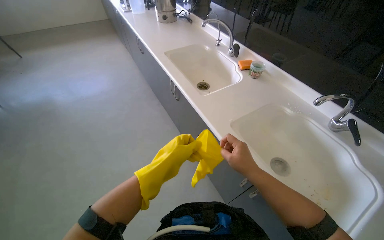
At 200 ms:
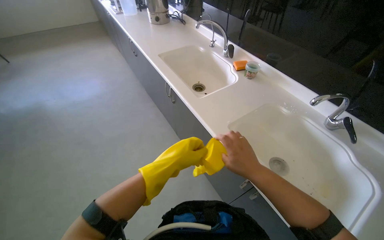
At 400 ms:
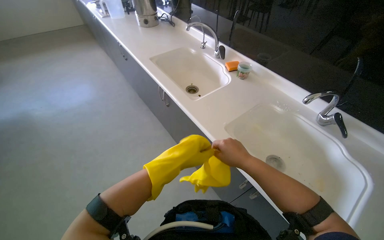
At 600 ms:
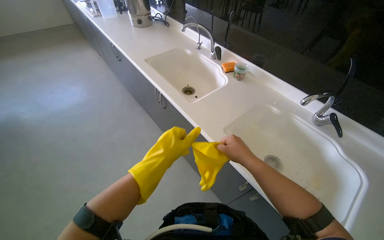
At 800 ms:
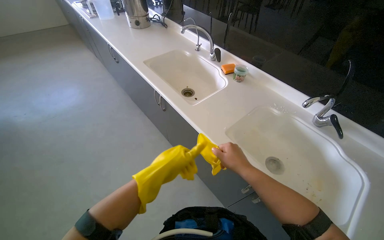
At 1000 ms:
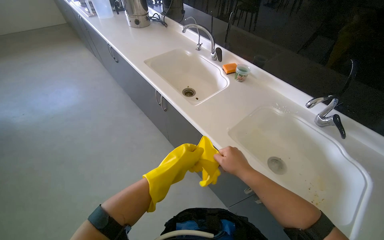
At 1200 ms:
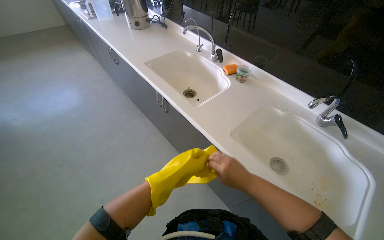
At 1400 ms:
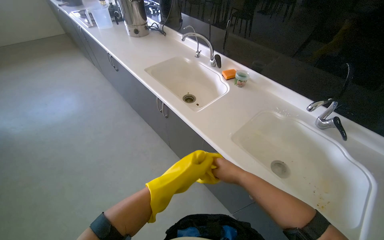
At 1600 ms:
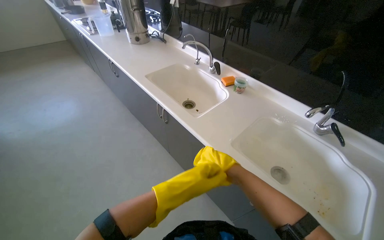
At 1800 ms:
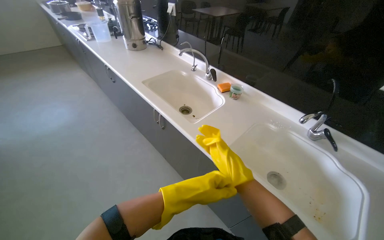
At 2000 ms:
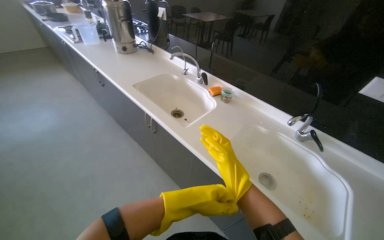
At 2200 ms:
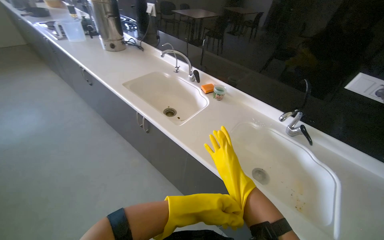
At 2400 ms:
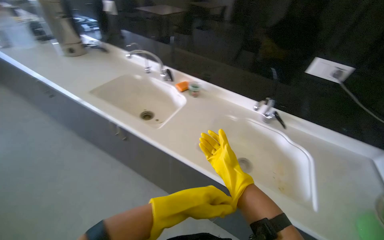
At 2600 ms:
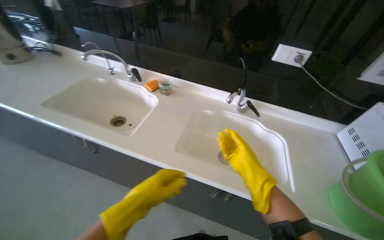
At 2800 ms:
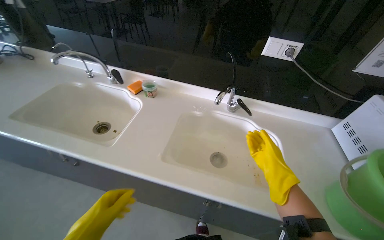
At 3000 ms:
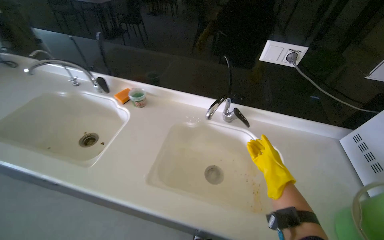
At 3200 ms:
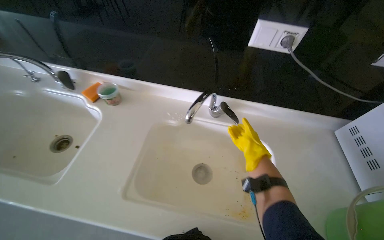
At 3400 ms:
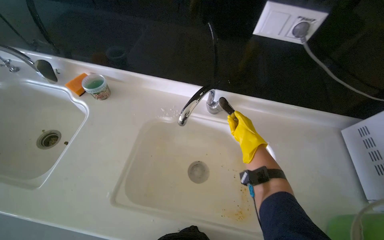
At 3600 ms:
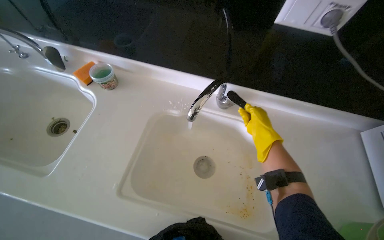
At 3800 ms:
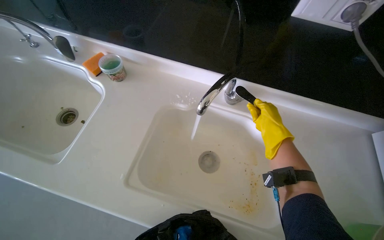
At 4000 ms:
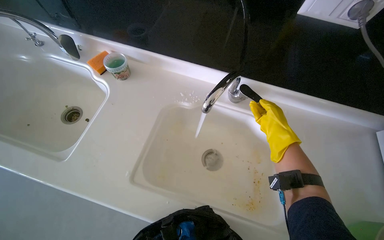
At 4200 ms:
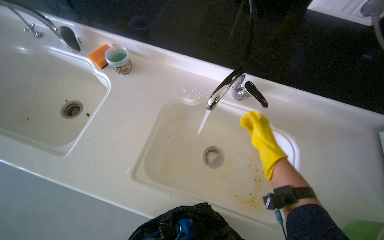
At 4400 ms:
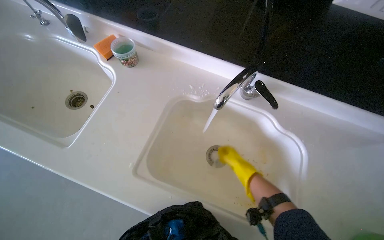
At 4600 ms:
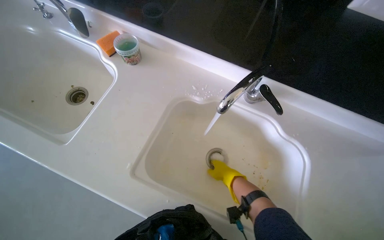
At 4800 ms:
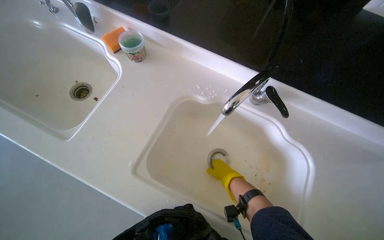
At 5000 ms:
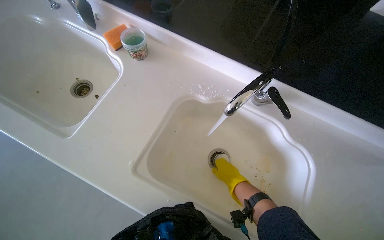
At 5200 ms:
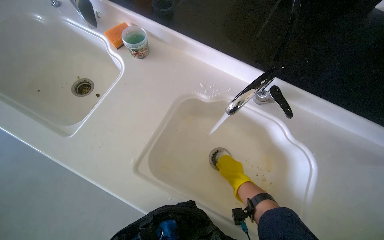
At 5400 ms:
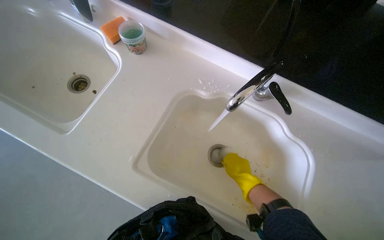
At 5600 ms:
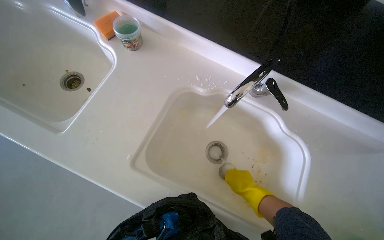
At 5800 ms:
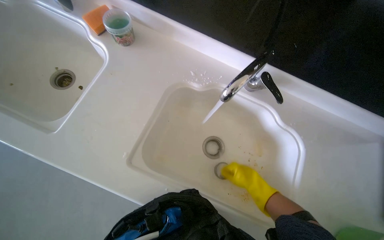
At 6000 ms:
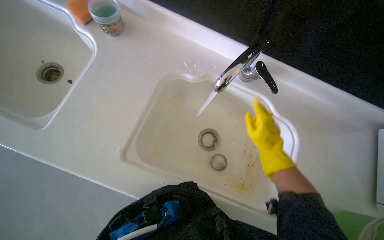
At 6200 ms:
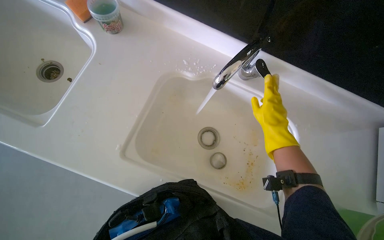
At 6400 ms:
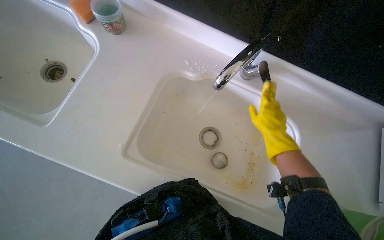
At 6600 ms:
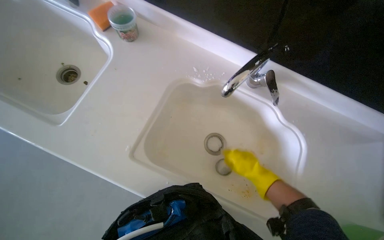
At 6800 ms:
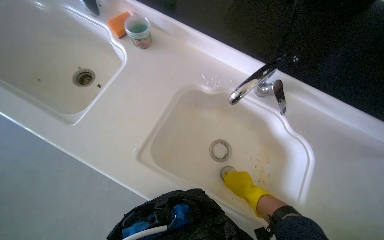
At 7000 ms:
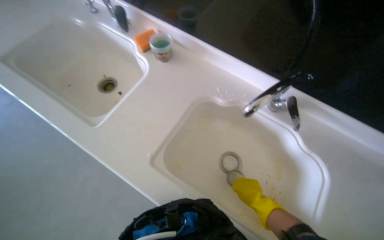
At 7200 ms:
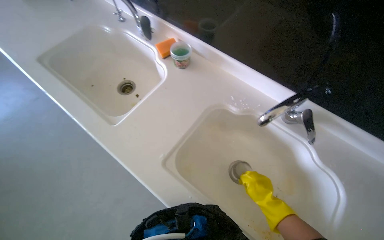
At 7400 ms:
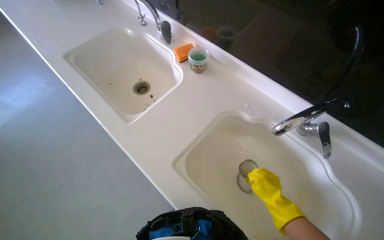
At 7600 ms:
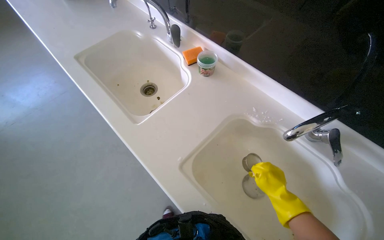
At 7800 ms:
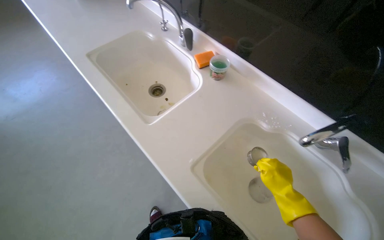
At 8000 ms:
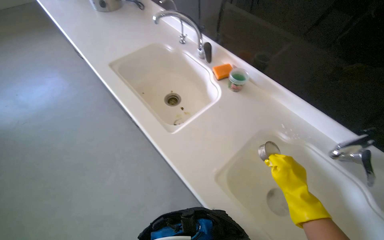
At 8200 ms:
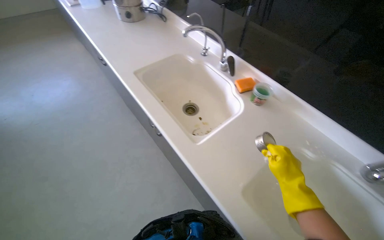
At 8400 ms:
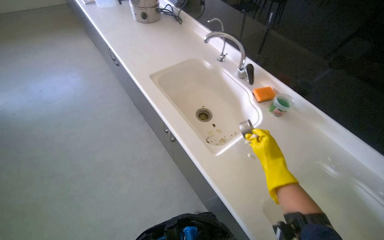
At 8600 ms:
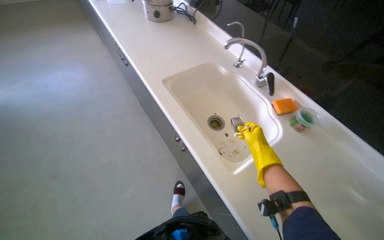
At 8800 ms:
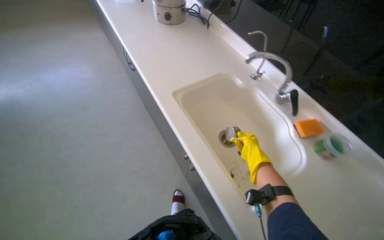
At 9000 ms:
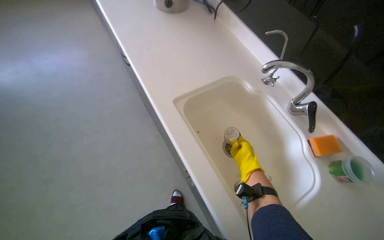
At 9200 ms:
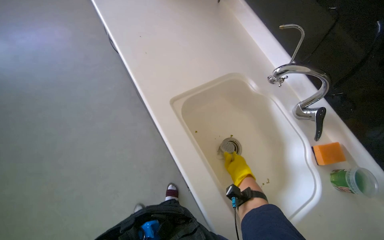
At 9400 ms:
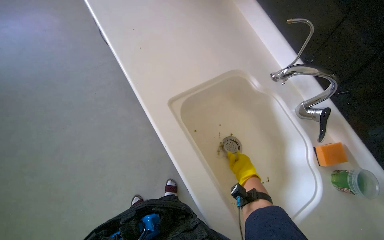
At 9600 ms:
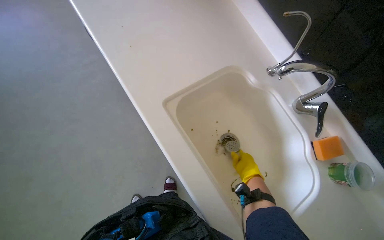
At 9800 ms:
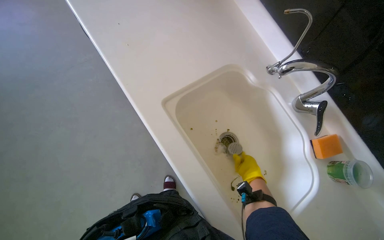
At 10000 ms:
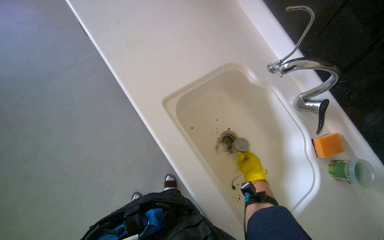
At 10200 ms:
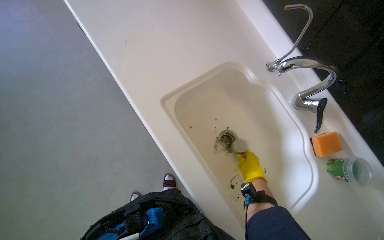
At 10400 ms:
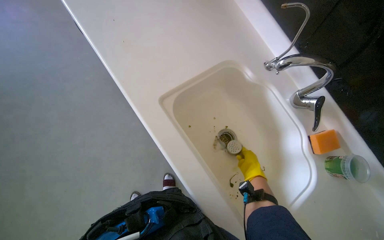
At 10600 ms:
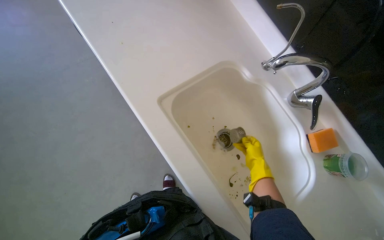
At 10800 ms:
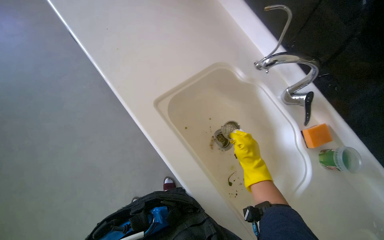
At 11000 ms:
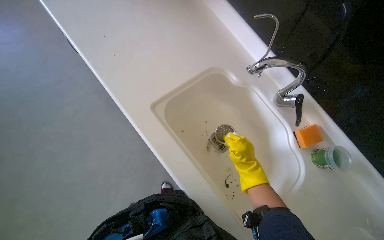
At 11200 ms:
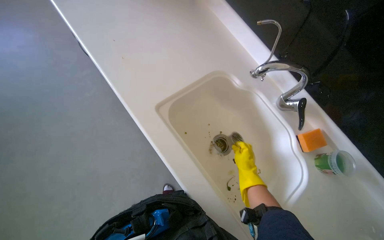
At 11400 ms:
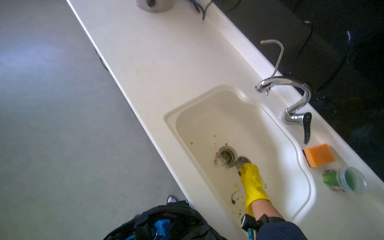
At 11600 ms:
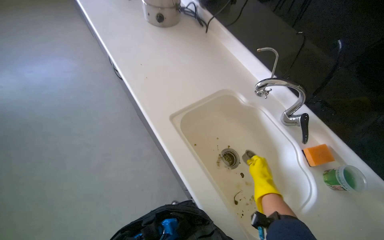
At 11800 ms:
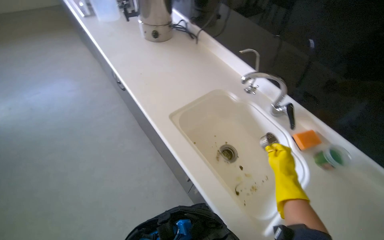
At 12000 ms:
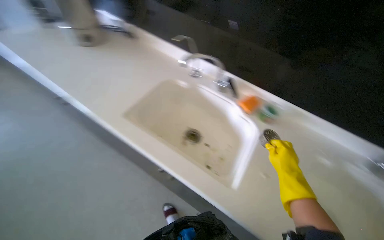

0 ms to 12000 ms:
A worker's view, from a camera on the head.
Job: cleaning kitchen.
The whole recording: Cleaning kitchen sinks. The worker puts on gloves, removes sink strainers, applies cleaner, and scrubs the kitchen sinks.
0 ms to 1600 ms: Both hands move farther from the camera, approximately 10 cm.
1600 ms to 3000 ms: The wearer's head swings some 30 degrees to the right. The right hand shifts about 40 cm to the right.
3000 ms to 4400 ms: The view tilts some 20 degrees downward. The right hand shifts about 10 cm to the left, and travels up the picture and back again, approximately 15 cm each way.
4400 ms to 6000 ms: The right hand goes approximately 10 cm to the right.
6000 ms to 7600 ms: The wearer's head swings approximately 25 degrees to the left. The wearer looks about 15 degrees further upward.
7600 ms to 9000 ms: The wearer moves roughly 60 cm.
9000 ms to 10400 ms: The camera pitches downward, by approximately 10 degrees.
10400 ms to 12000 ms: The wearer's head swings about 25 degrees to the right. The right hand shifts roughly 15 cm to the right.

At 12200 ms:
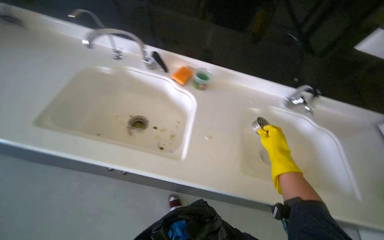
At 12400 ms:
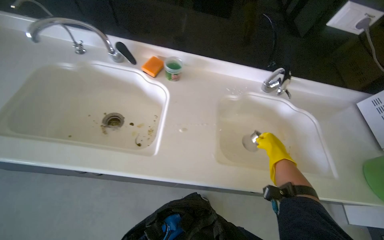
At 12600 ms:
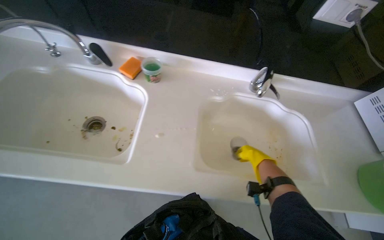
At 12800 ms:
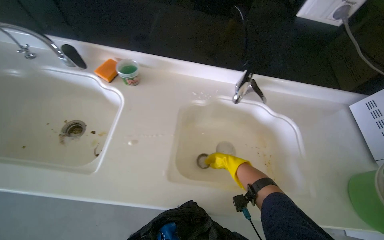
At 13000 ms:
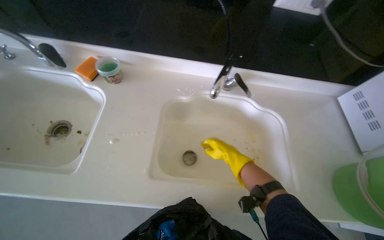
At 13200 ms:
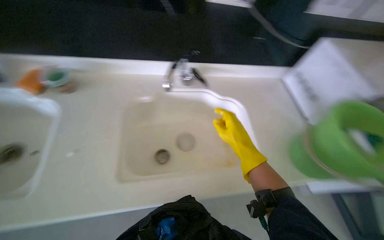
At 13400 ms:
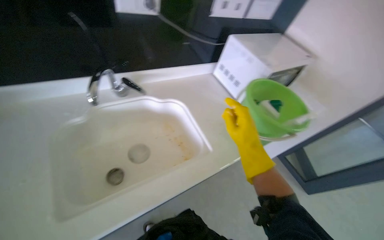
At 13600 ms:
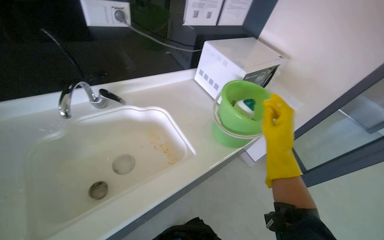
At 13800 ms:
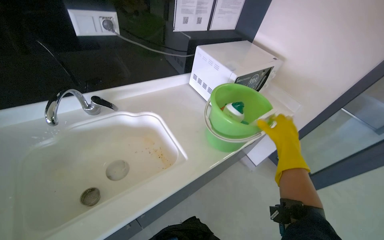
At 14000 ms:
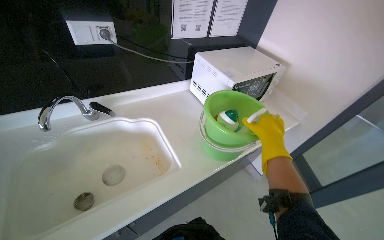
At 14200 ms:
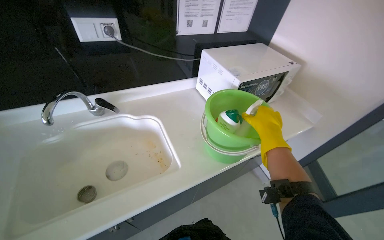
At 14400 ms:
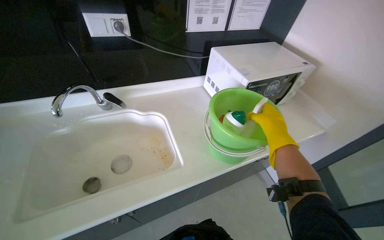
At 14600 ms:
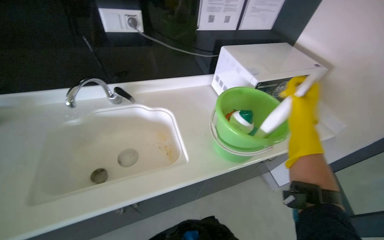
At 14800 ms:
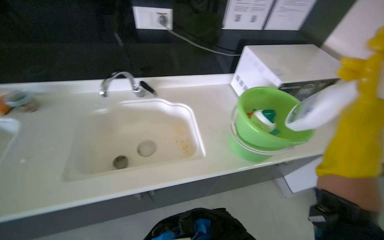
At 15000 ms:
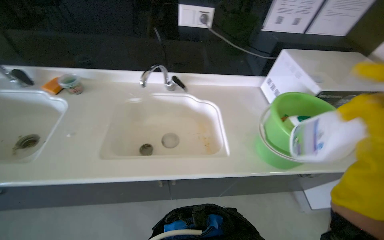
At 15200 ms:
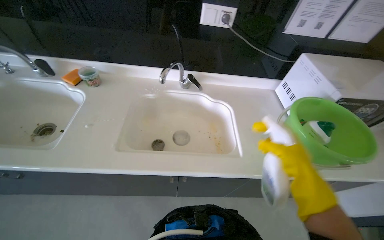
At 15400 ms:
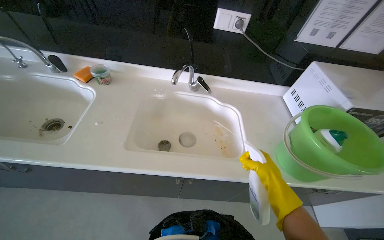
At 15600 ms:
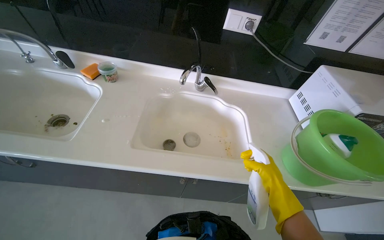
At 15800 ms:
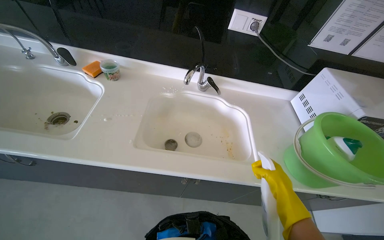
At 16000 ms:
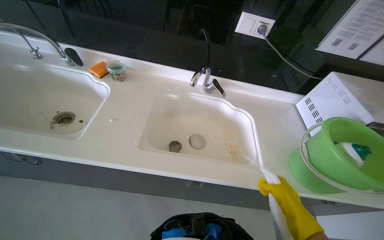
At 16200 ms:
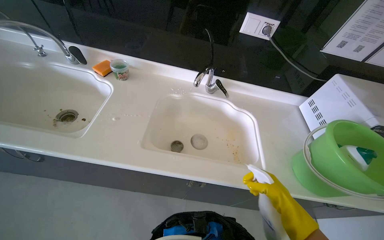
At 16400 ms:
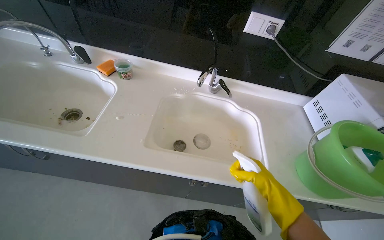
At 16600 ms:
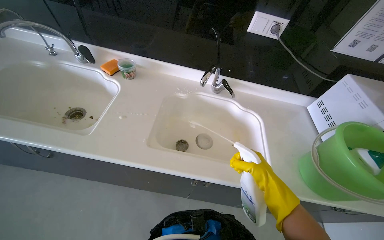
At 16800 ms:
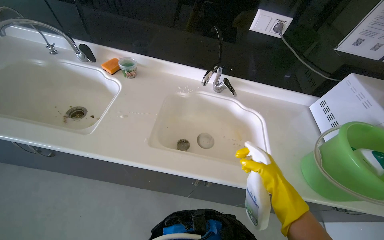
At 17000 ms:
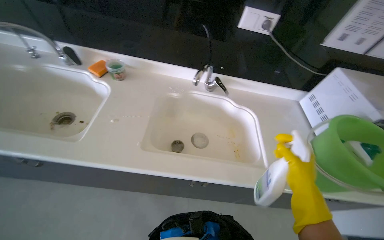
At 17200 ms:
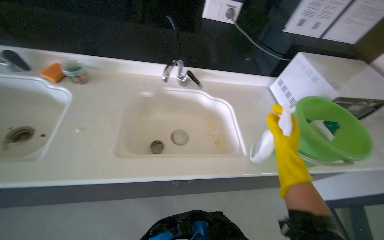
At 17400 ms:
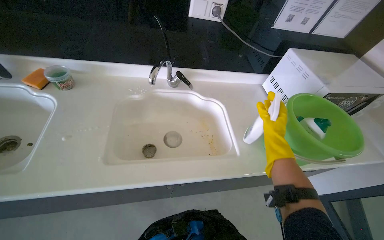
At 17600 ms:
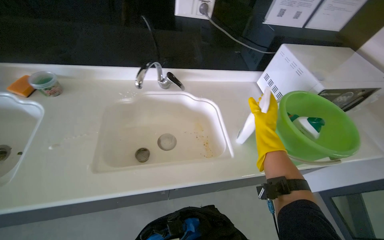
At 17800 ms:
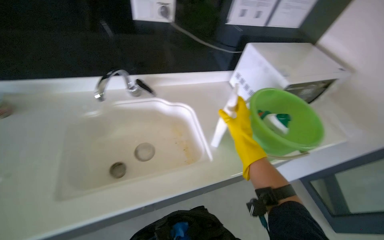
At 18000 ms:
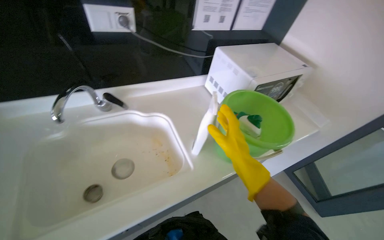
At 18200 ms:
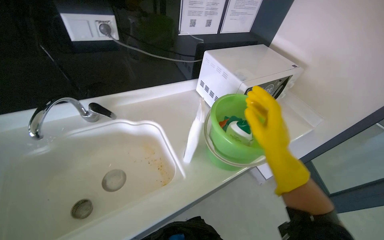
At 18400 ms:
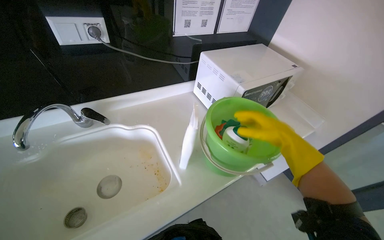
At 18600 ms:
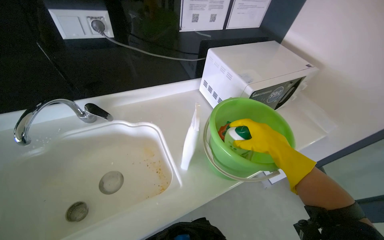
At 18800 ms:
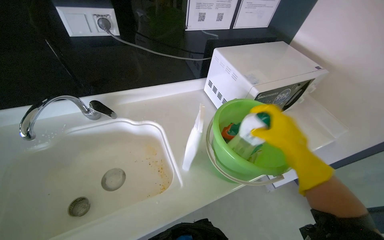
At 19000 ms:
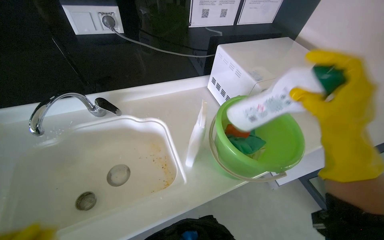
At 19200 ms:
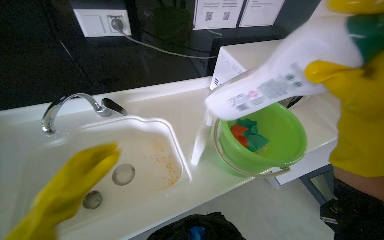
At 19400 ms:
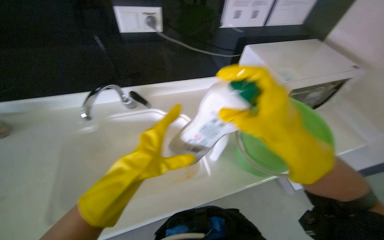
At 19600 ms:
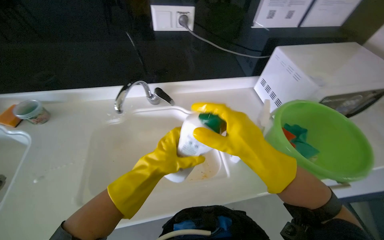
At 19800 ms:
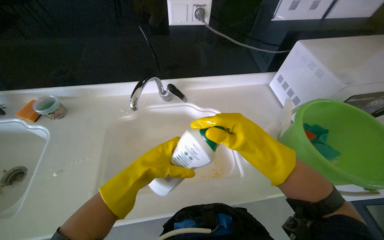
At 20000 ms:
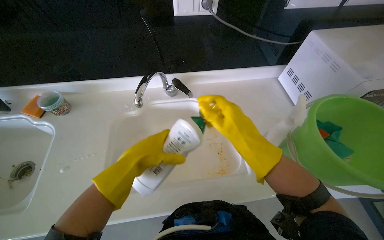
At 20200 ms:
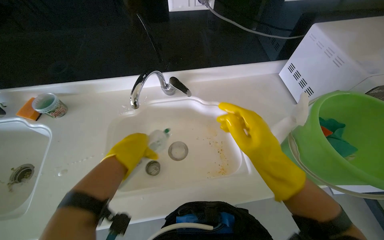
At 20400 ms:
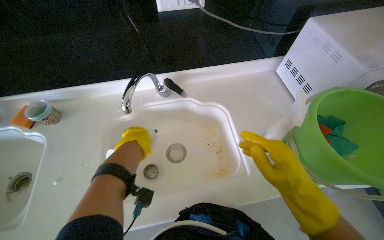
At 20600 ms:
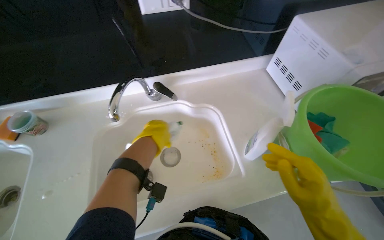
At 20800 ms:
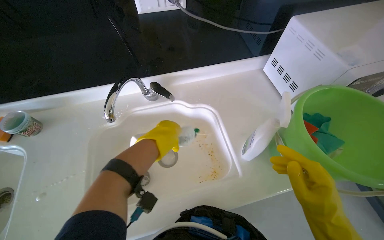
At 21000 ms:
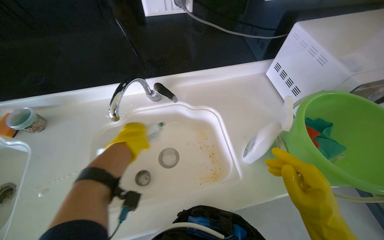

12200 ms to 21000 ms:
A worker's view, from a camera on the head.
Job: cleaning kitchen.
The whole recording: Cleaning kitchen sinks. The worker puts on gloves, removes sink strainers, applies cleaner, and scrubs the kitchen sinks.
12200 ms to 13600 ms: The wearer moves approximately 50 cm. The head turns to the right by some 45 degrees.
13600 ms to 15200 ms: The wearer looks some 35 degrees further to the left.
15200 ms to 16600 ms: The right hand goes roughly 10 cm farther from the camera.
16600 ms to 18000 ms: The wearer's head swings some 35 degrees to the right.
19600 ms to 21000 ms: The right hand shifts approximately 15 cm down the picture and to the right.
